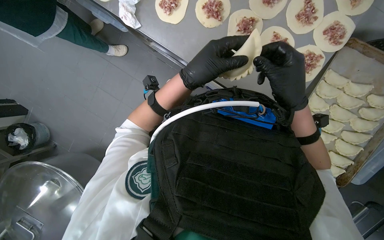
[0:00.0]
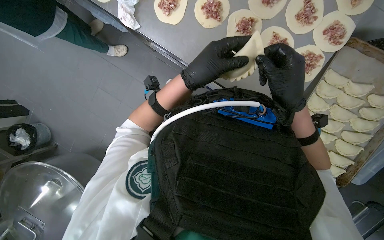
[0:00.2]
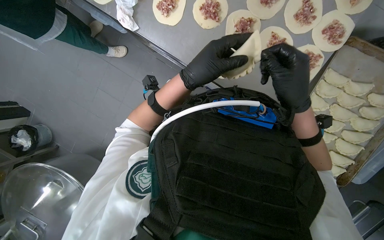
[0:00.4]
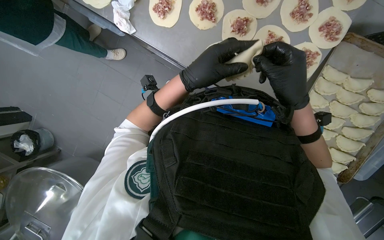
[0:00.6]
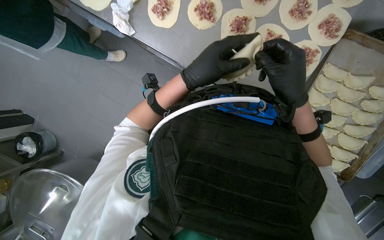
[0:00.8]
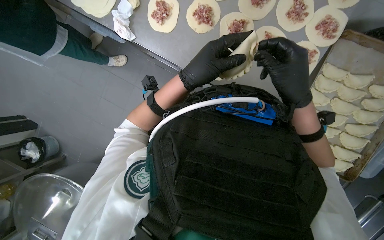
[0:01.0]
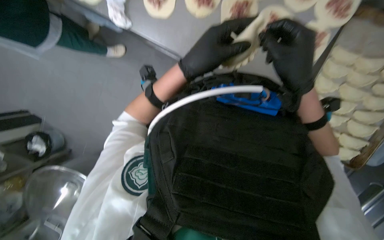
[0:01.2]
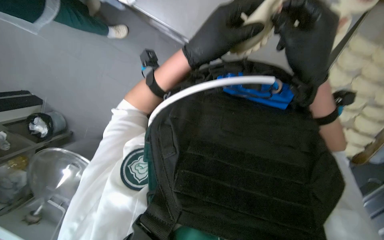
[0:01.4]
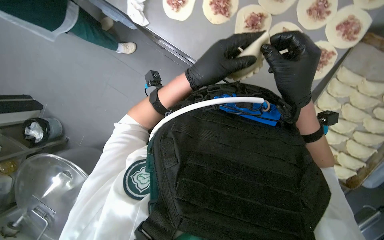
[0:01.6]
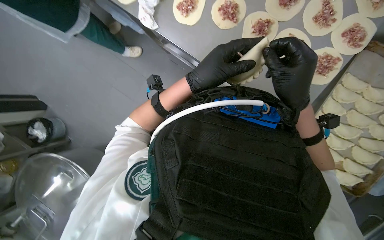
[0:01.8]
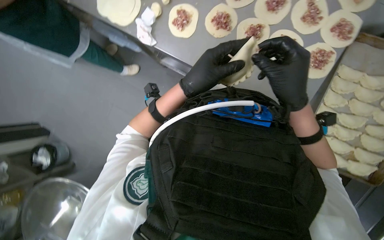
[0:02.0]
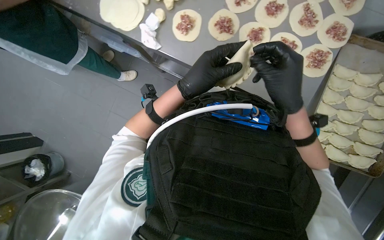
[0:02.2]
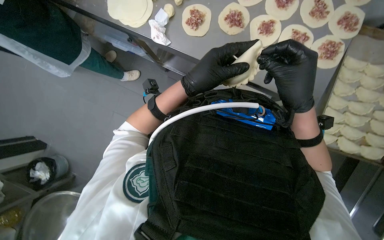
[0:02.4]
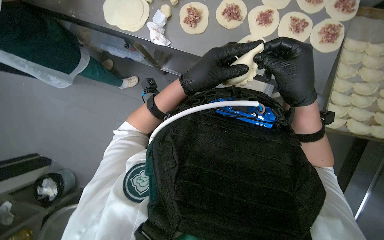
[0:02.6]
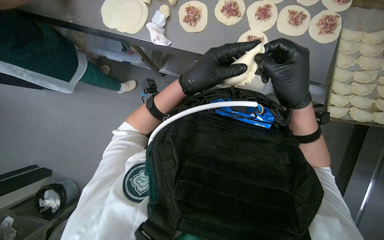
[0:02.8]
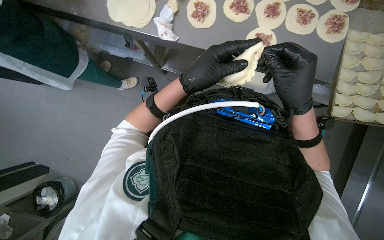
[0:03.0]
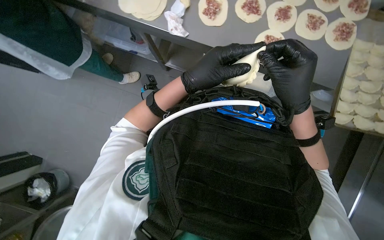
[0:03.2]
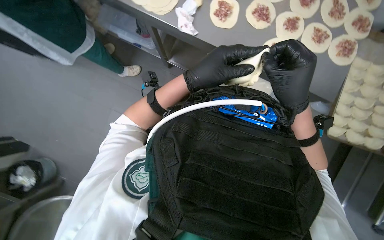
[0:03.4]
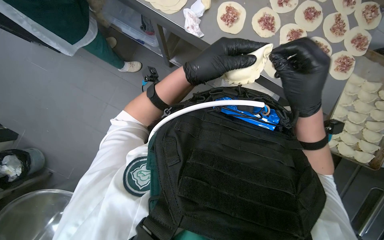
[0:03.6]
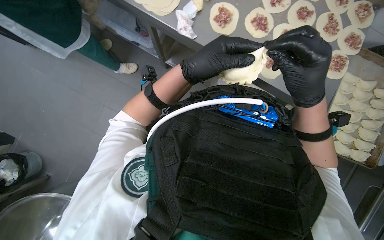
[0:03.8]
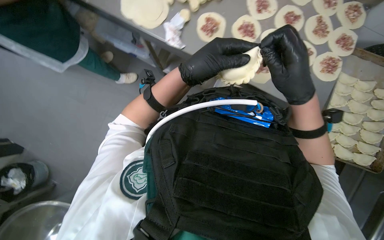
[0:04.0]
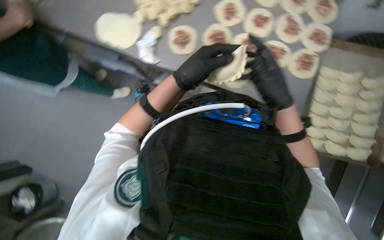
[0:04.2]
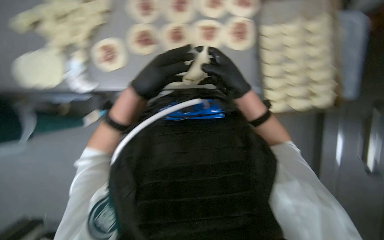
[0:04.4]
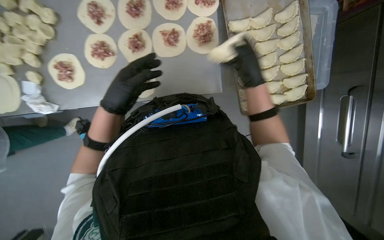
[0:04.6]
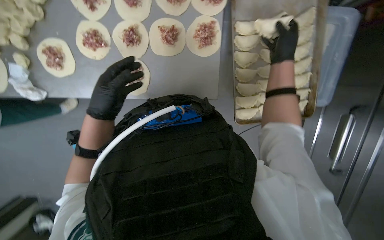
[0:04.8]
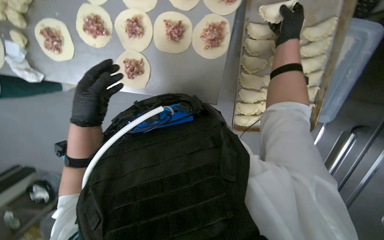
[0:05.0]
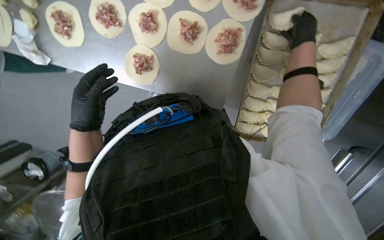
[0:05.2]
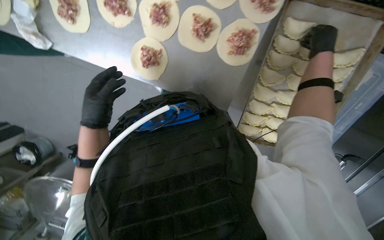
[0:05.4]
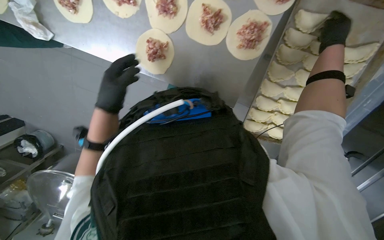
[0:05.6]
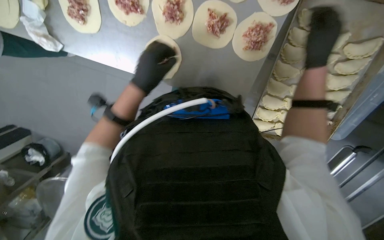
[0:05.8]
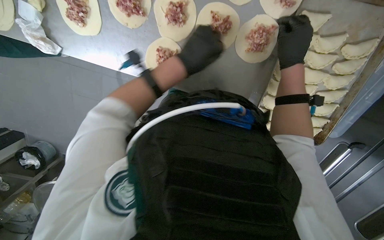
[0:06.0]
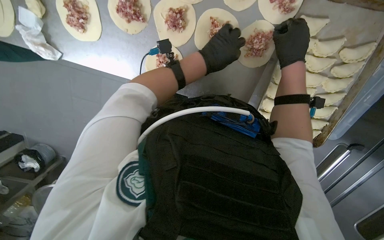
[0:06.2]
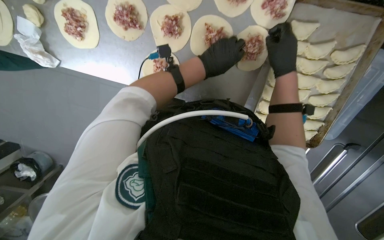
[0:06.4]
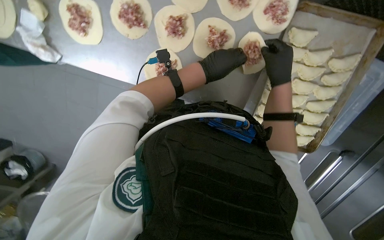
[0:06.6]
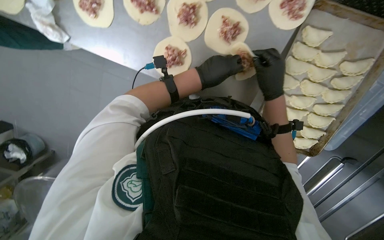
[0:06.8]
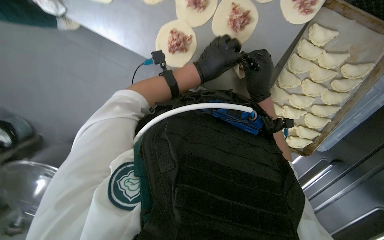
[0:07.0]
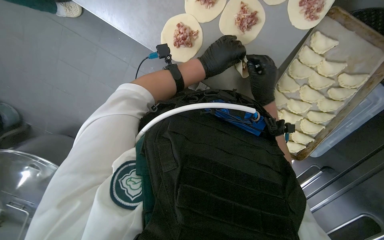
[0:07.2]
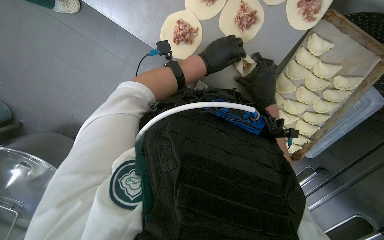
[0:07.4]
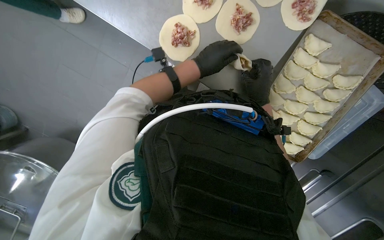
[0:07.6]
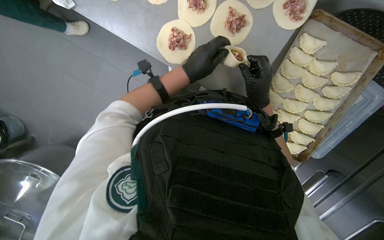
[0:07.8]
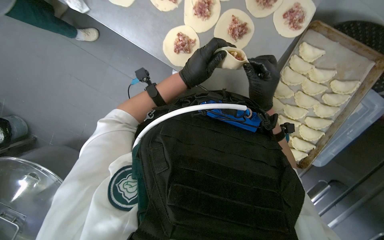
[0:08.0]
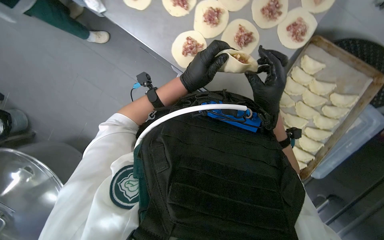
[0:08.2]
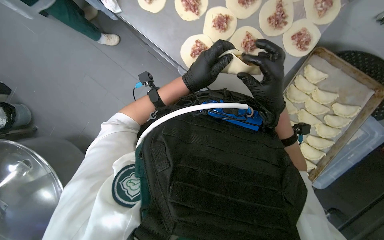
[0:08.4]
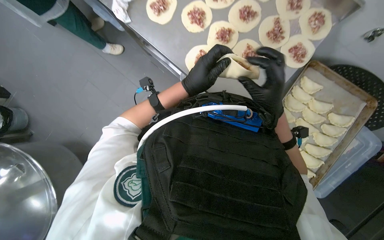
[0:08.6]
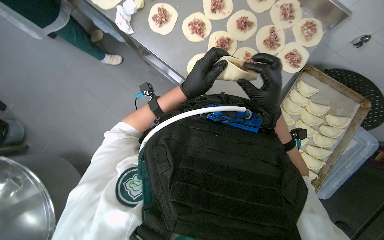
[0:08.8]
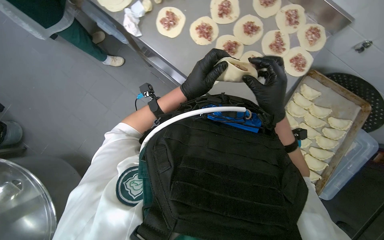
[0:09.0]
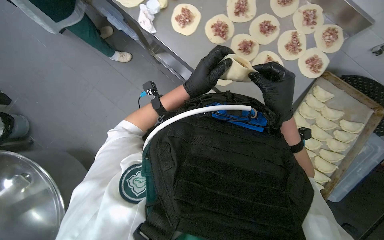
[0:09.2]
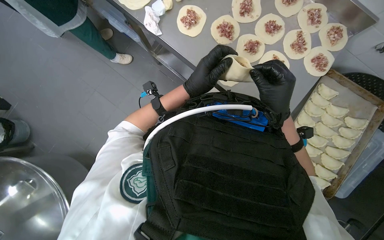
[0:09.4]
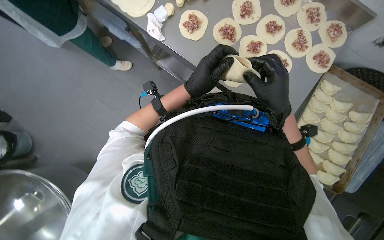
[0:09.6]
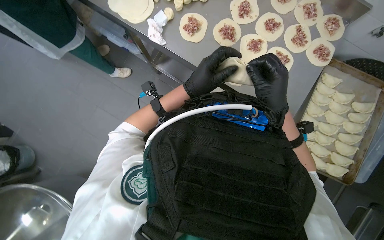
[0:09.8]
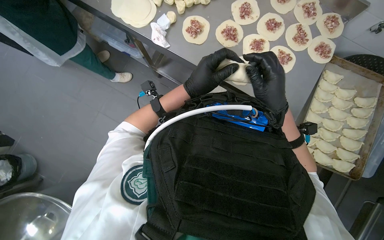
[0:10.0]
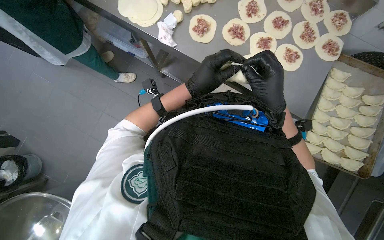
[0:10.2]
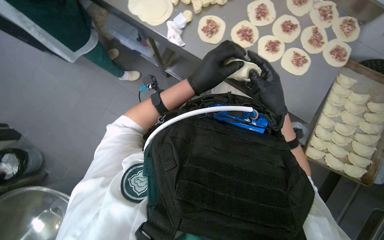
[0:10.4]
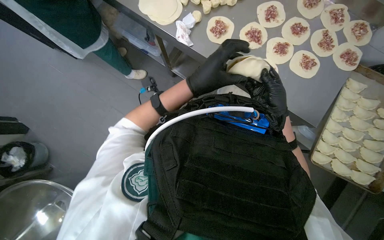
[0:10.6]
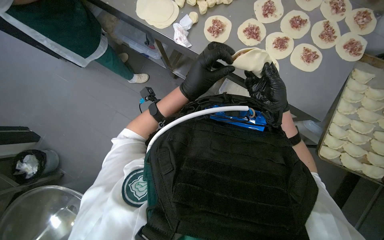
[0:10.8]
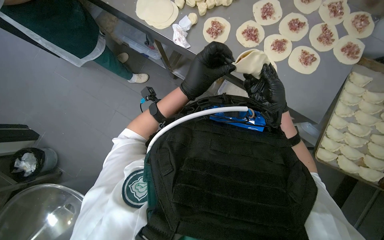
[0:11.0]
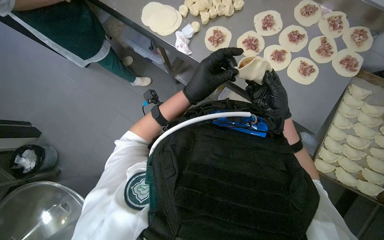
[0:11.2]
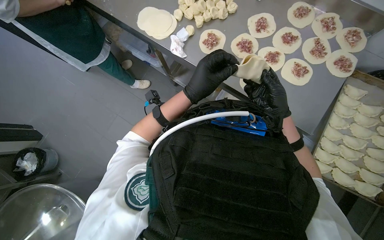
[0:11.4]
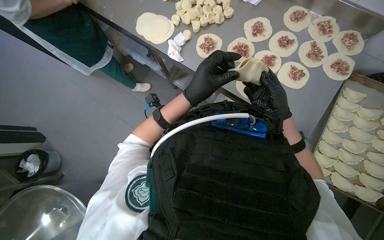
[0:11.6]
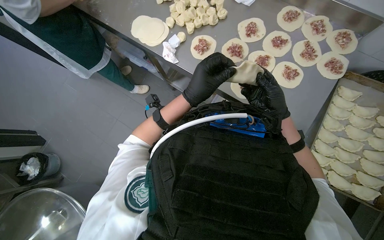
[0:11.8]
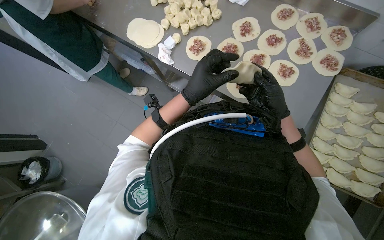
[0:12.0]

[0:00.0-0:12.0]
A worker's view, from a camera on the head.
Job: preparing food.
The whole recording: Making meat dumplings. The worker adds meat filling to dough circles, then folds and crimps them to form dumplings.
0:00.0 to 0:03.0: The hands work in one place, with small movements.
0:03.0 to 0:04.4: The left hand heads to the left, covering roughly 10 cm, while the right hand shifts about 15 cm up the picture and farther from the camera.
0:04.4 to 0:06.0: The wearer looks roughly 20 degrees further downward.
0:06.0 to 0:07.6: The right hand goes about 10 cm farther from the camera and down the picture.
0:07.6 to 0:09.0: The wearer looks roughly 20 degrees further upward. The right hand is displaced nearer to the camera by about 20 cm.

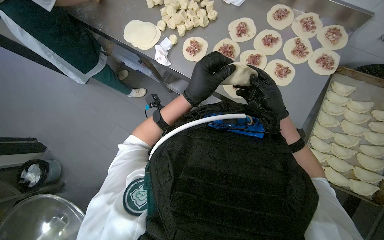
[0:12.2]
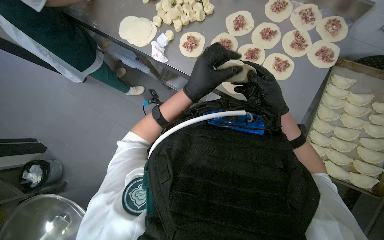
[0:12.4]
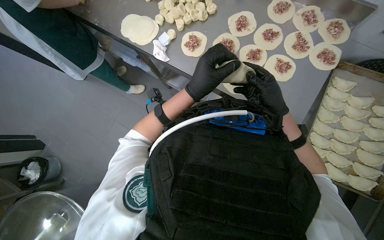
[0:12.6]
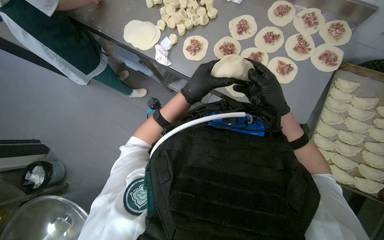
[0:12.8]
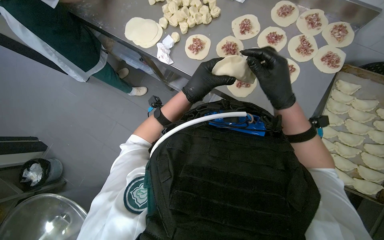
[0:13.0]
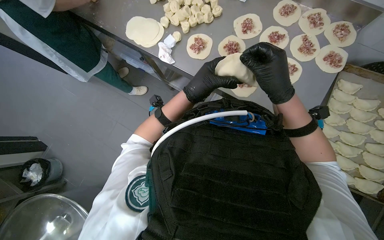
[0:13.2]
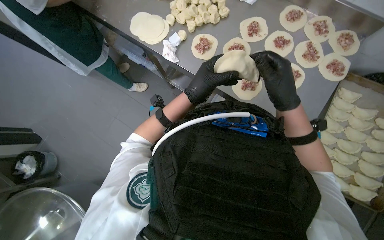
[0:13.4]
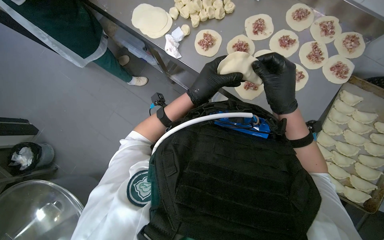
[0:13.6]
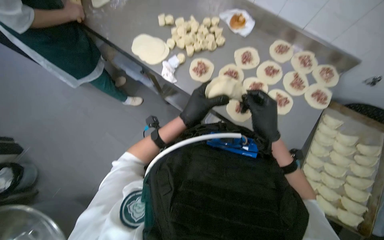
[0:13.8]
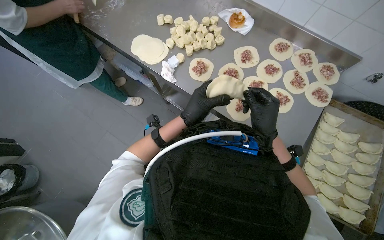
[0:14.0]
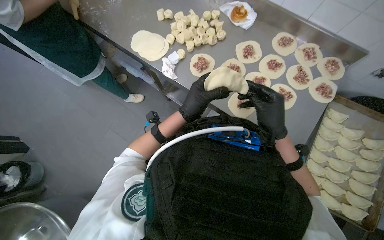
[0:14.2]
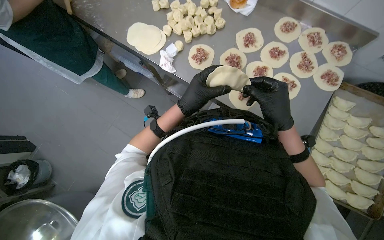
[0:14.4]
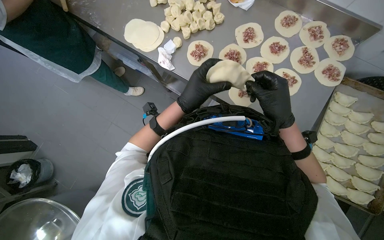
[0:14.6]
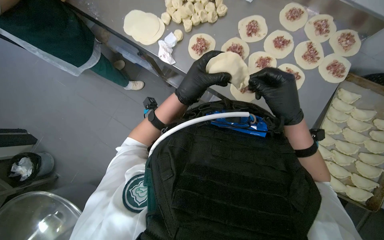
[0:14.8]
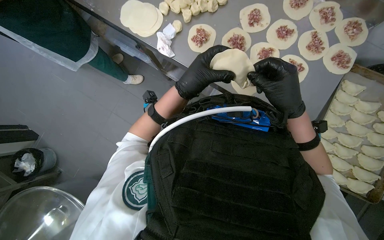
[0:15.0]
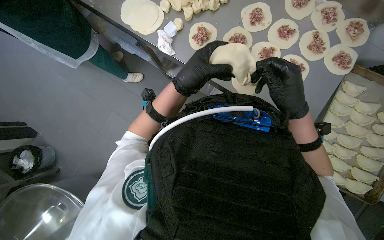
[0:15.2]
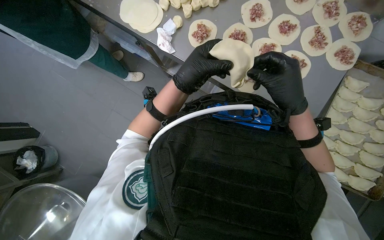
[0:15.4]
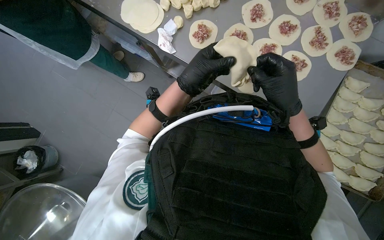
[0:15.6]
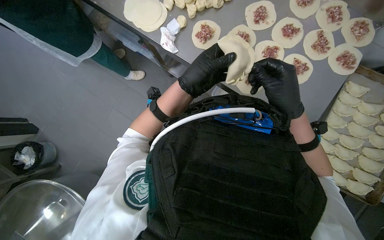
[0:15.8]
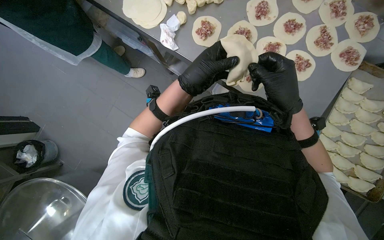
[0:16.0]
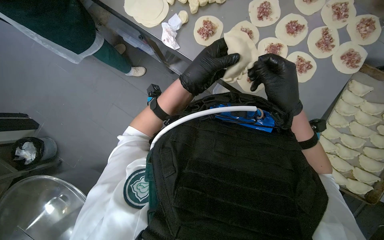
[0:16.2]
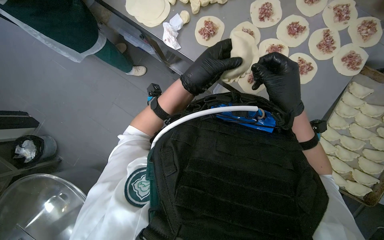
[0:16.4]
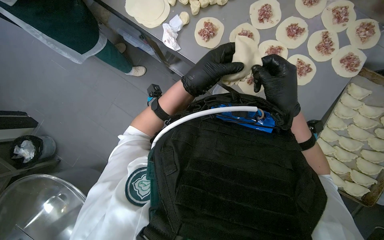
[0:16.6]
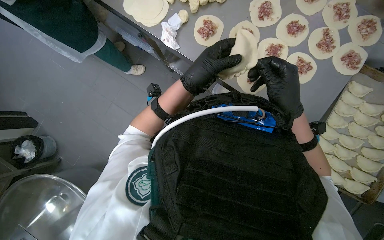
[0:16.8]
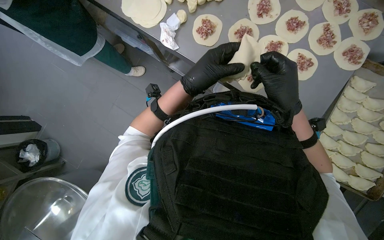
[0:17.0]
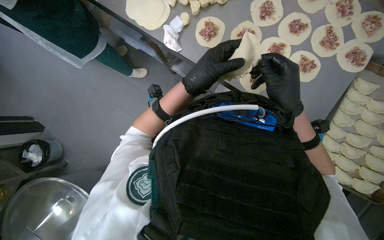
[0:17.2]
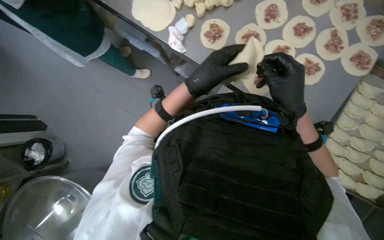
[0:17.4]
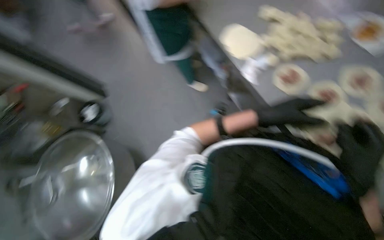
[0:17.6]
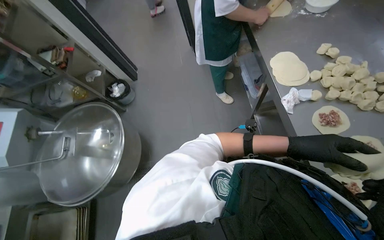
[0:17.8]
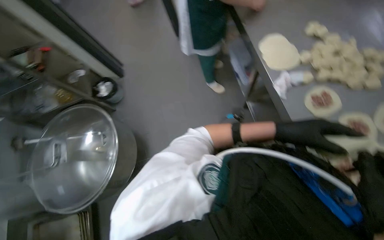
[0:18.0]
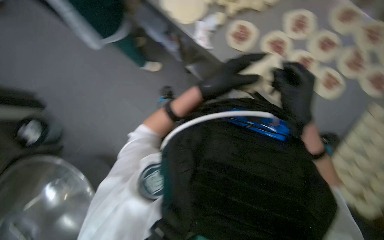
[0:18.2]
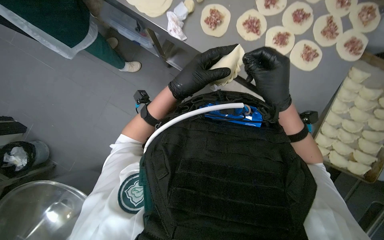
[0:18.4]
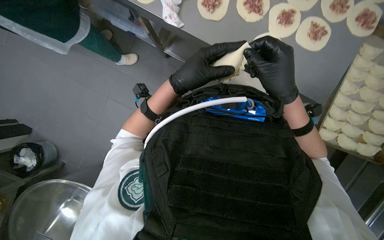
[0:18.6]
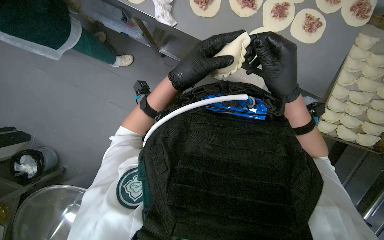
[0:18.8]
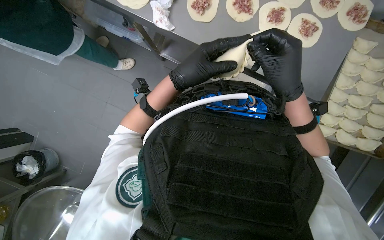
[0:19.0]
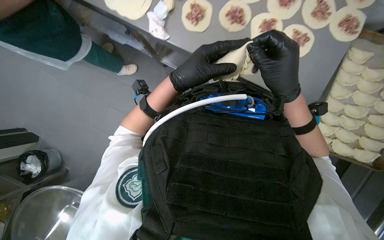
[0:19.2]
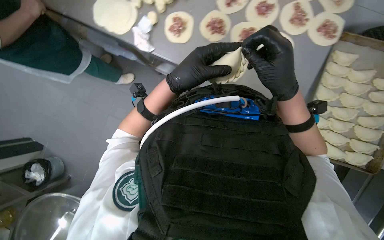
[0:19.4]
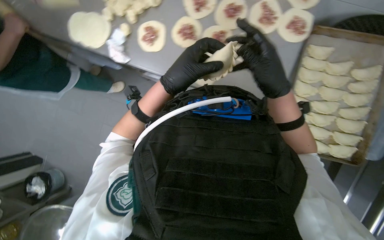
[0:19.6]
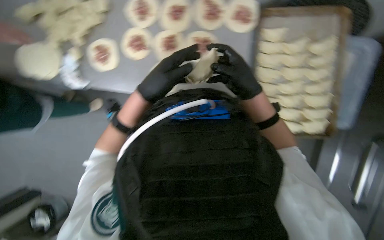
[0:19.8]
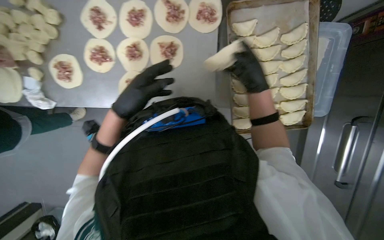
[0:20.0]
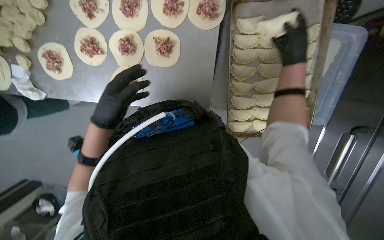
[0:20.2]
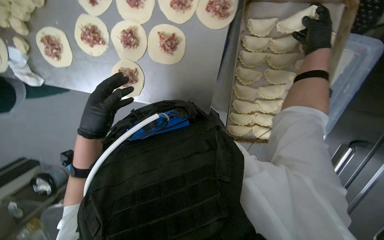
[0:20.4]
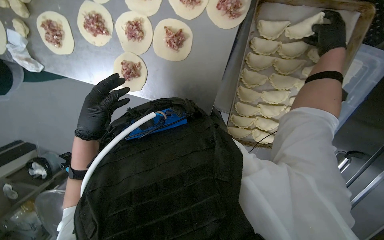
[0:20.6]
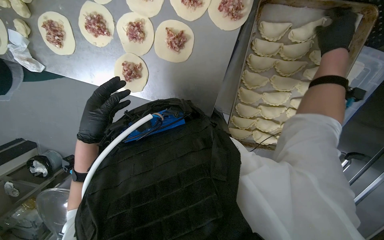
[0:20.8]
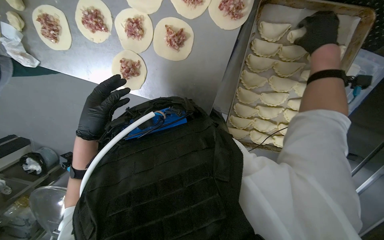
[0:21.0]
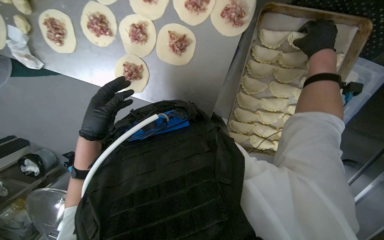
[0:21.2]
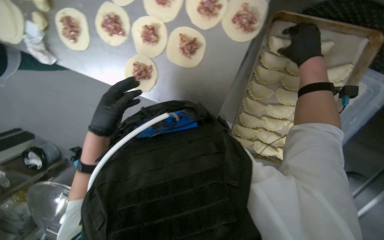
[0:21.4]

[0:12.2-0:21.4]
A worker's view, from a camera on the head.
Job: preparing food.
The whole recording: Making meat dumplings. The worker adds meat filling to dough circles, then folds and crimps them to form dumplings.
0:12.2 to 0:13.8: The hands are busy where they are.
0:13.8 to 0:16.8: The hands stay close to where they were, moving slightly.
0:19.8 to 0:21.4: The view tilts approximately 15 degrees downward. The right hand is displaced up the picture and to the right by some 35 cm.
